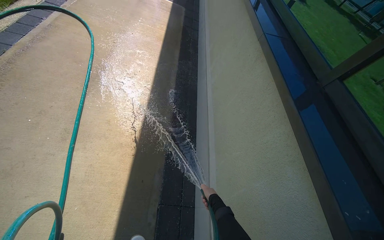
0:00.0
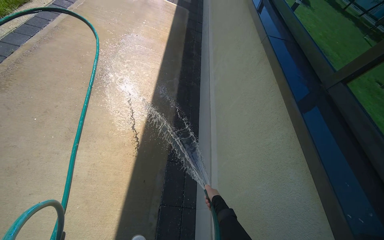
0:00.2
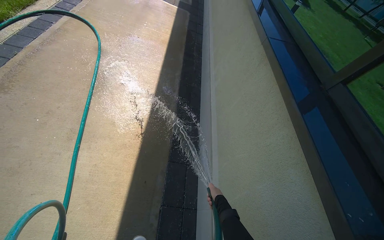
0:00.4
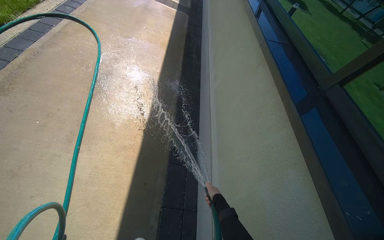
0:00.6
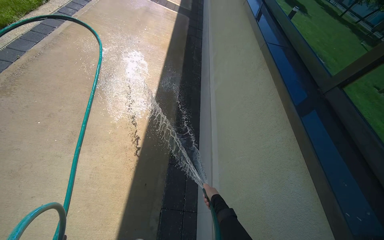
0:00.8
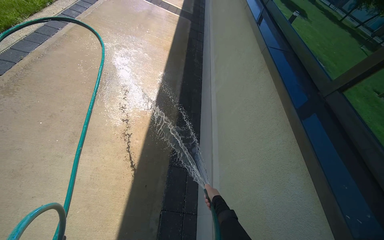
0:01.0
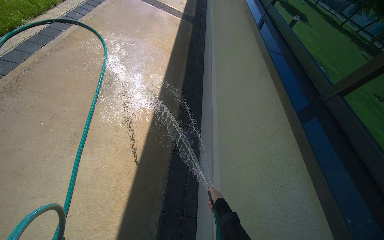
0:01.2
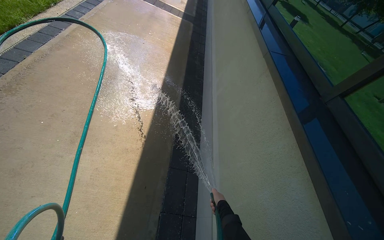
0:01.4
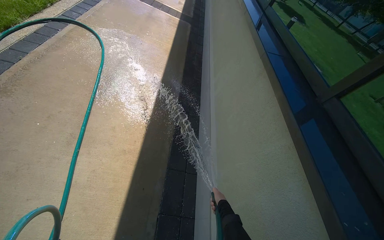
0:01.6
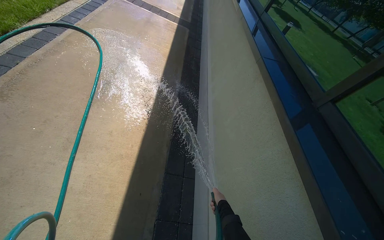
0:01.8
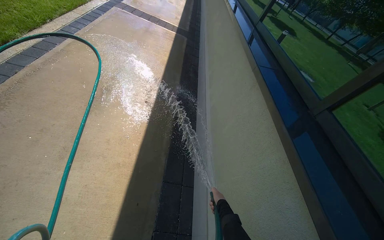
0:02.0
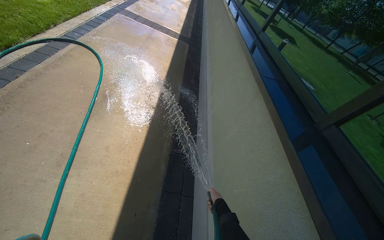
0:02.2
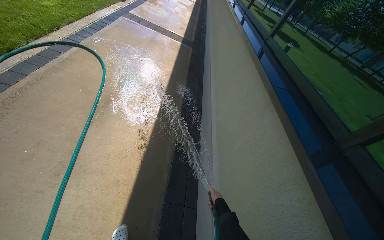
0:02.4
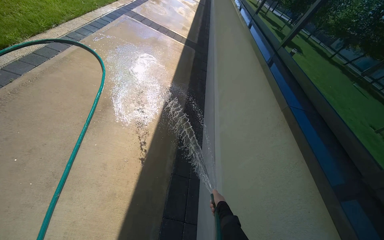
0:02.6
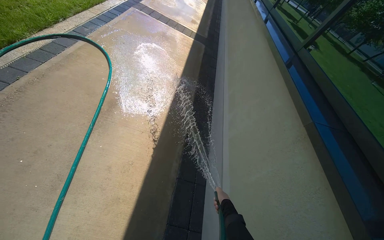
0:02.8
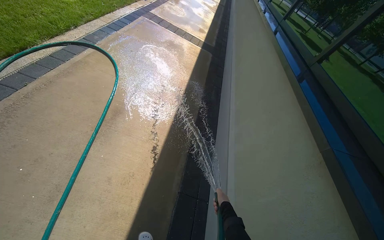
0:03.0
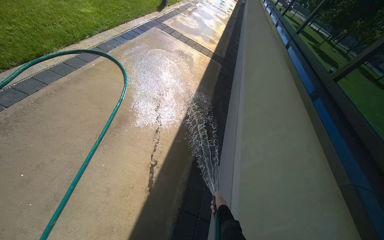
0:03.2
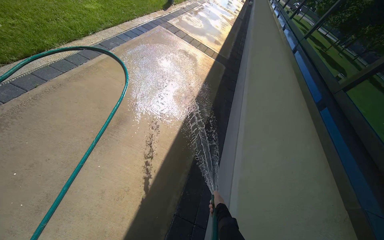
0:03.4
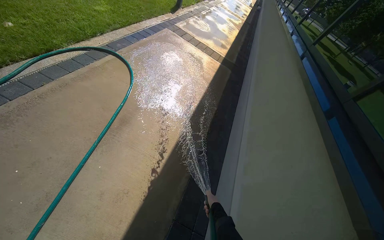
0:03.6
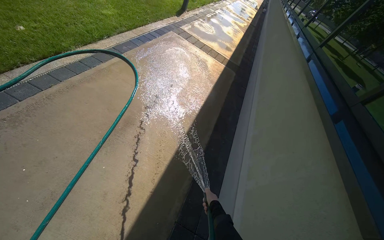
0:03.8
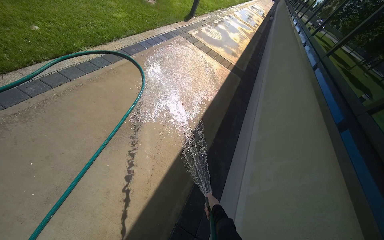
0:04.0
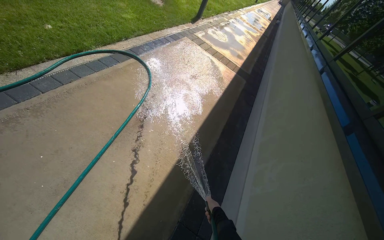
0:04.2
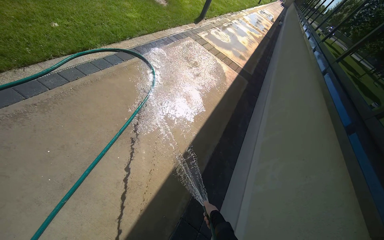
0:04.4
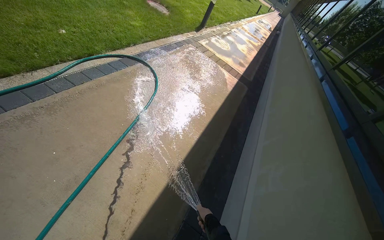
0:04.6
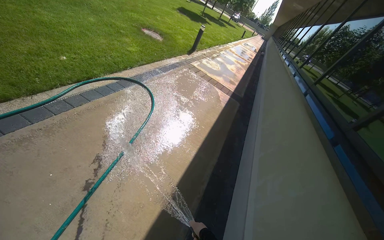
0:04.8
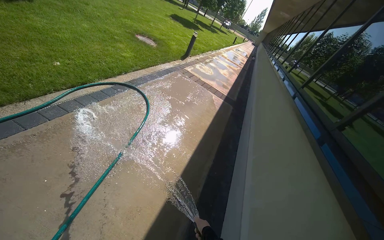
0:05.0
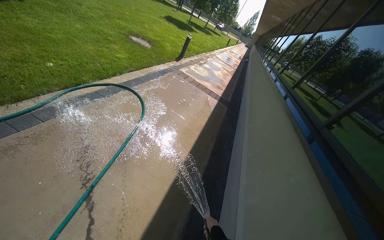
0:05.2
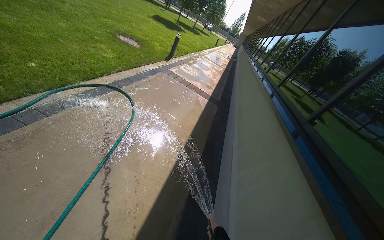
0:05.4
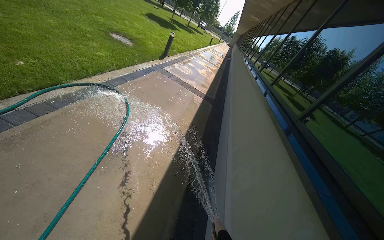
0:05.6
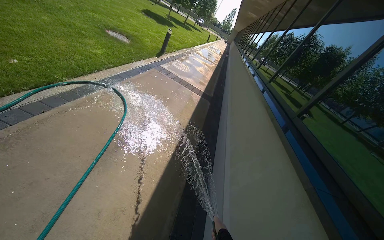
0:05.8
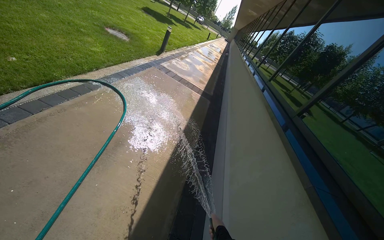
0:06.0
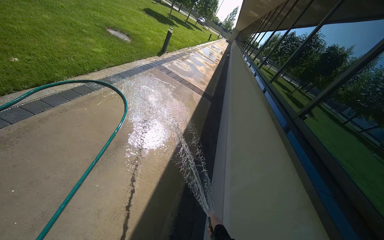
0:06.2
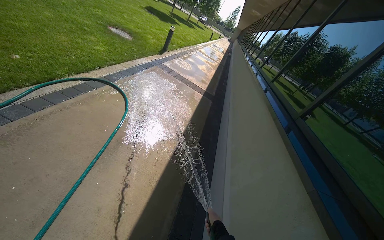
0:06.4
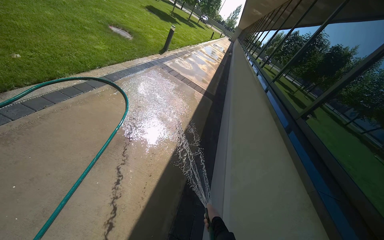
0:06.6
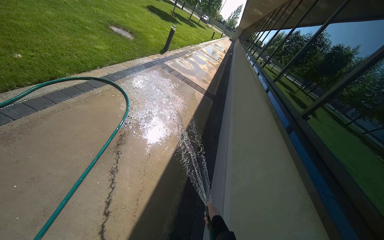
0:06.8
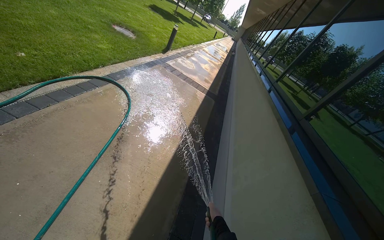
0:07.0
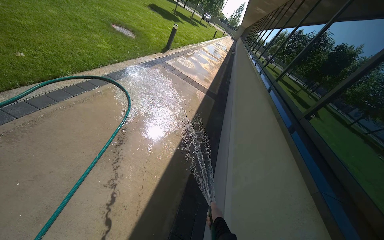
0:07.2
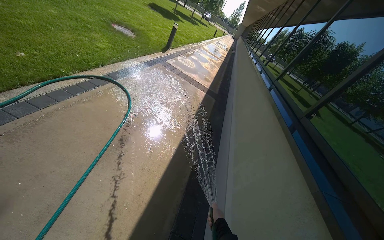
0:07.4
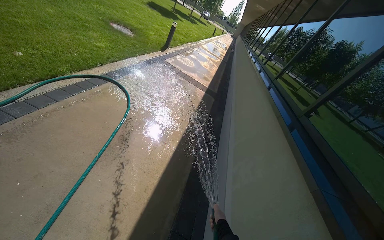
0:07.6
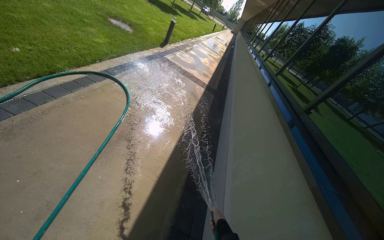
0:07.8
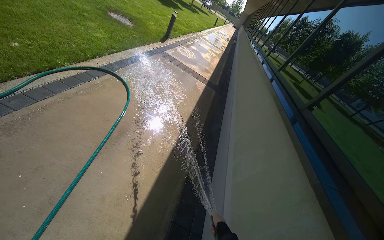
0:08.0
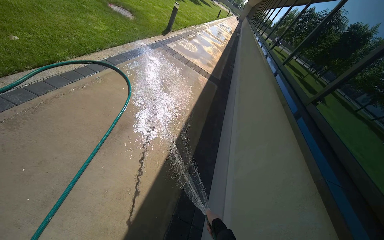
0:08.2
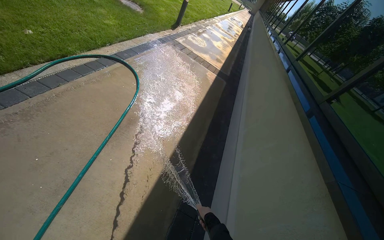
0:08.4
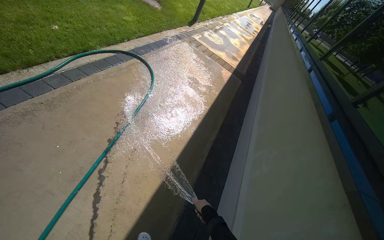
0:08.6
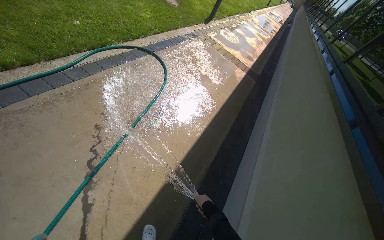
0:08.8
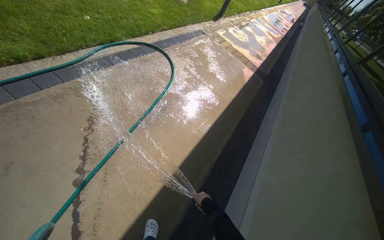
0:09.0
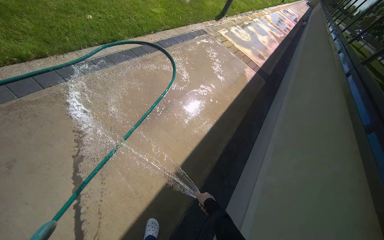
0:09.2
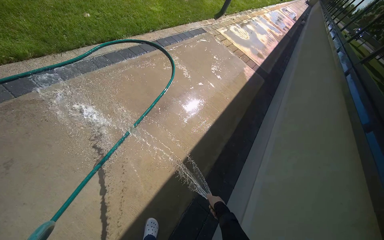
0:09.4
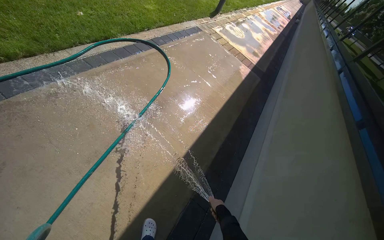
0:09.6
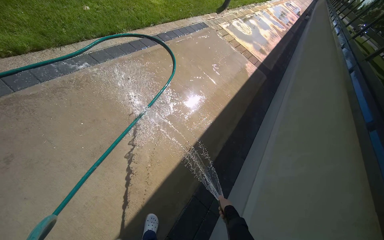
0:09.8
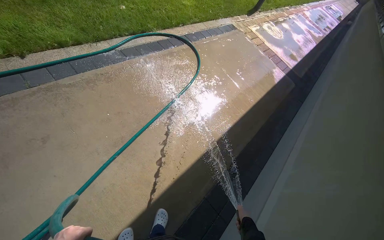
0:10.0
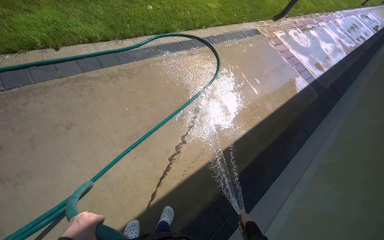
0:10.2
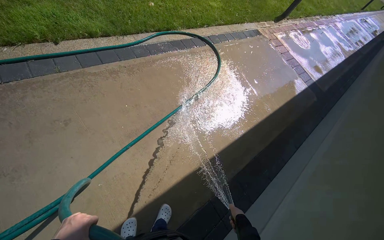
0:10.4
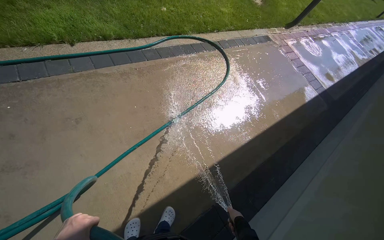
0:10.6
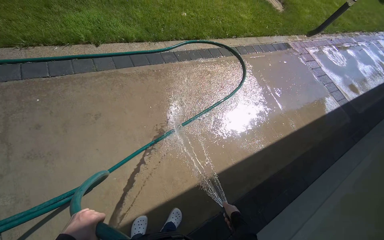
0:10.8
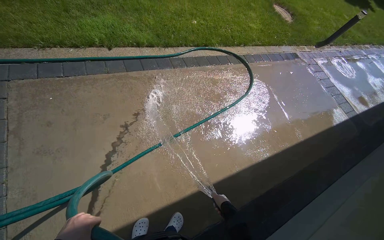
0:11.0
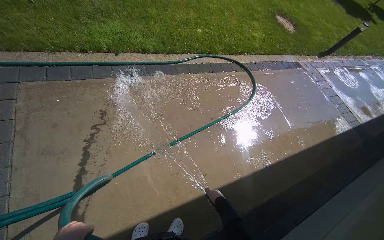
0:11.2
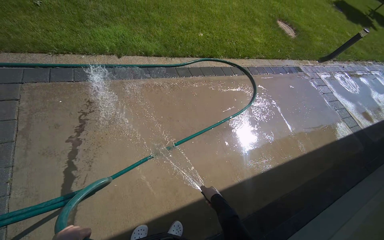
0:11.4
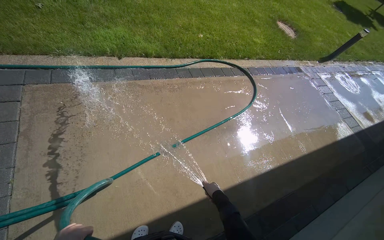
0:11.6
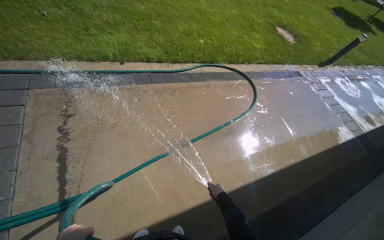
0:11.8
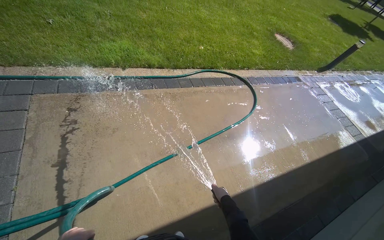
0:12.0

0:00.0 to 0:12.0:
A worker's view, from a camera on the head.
Job: sweeping floor.
The whole recording: Rinsing concrete ground. The worker sprays water from a hose onto the concrete ground and adjacent grass.
0:01.6 to 0:03.0: The camera travels some 50 cm.
0:07.6 to 0:09.0: The wearer looks some 15 degrees further to the left. The right hand travels to the left by roughly 15 cm.
0:09.0 to 0:10.4: The wearer looks approximately 20 degrees further to the left.
0:10.4 to 0:12.0: The right hand goes approximately 20 cm up the picture.

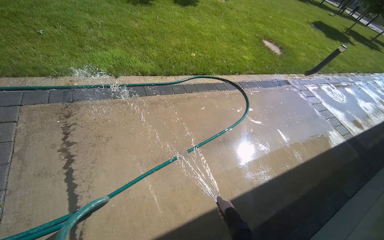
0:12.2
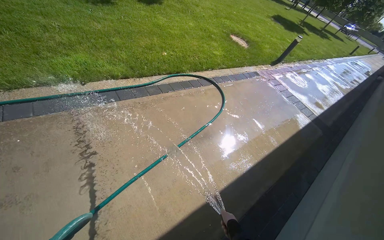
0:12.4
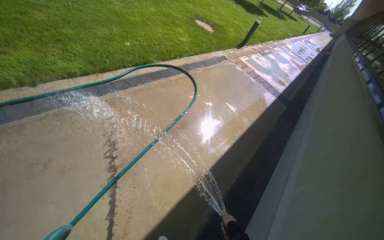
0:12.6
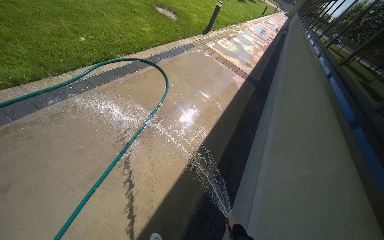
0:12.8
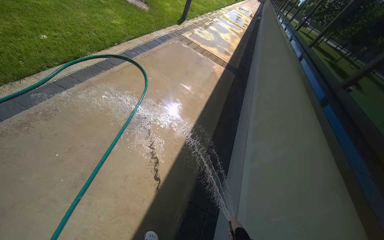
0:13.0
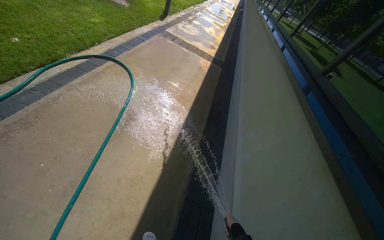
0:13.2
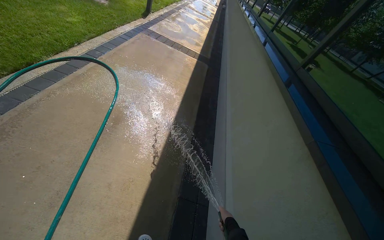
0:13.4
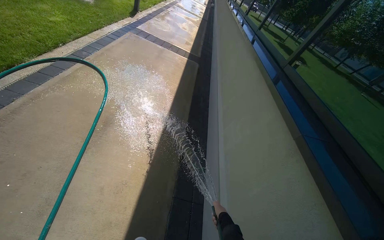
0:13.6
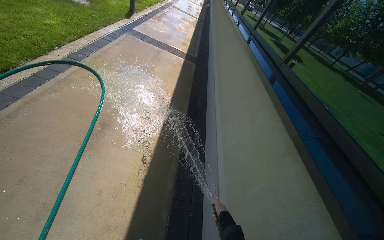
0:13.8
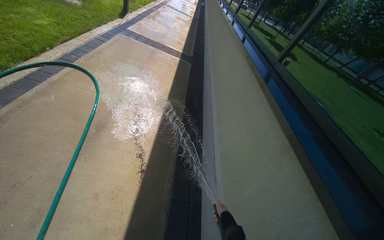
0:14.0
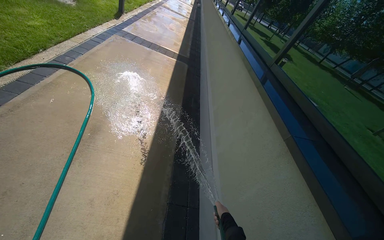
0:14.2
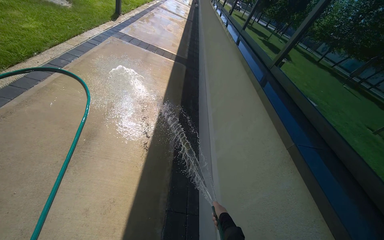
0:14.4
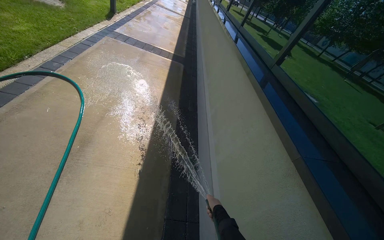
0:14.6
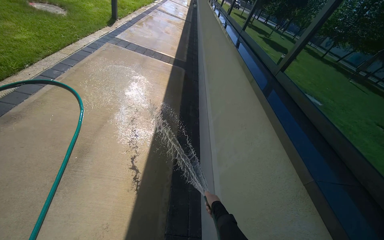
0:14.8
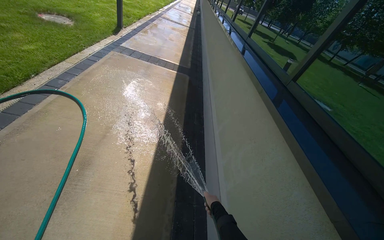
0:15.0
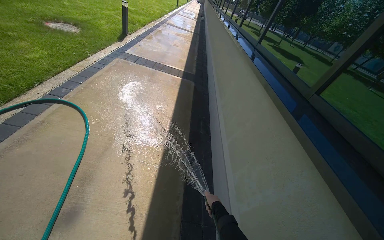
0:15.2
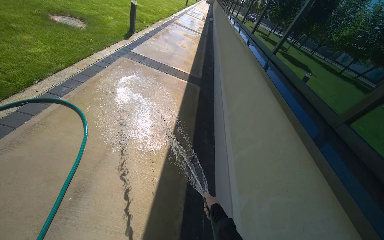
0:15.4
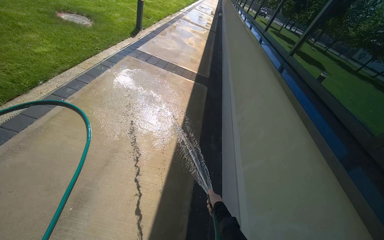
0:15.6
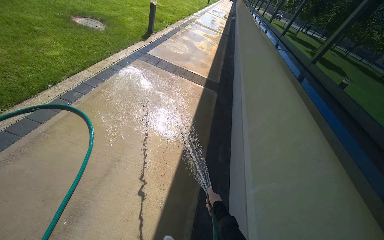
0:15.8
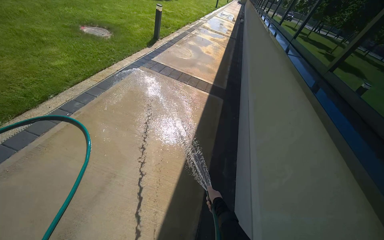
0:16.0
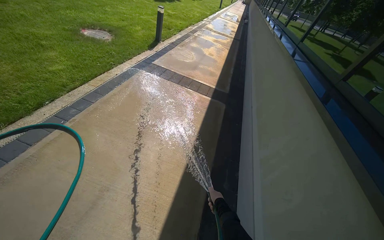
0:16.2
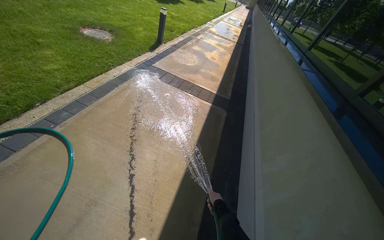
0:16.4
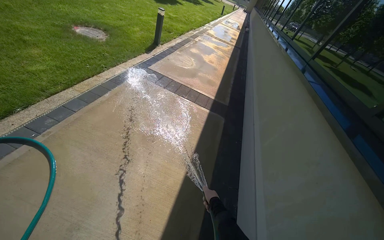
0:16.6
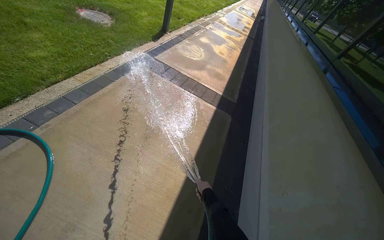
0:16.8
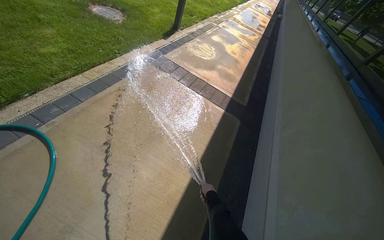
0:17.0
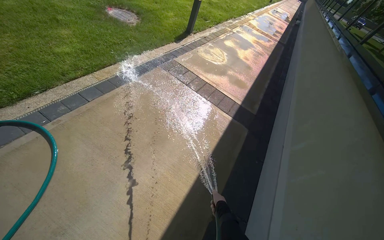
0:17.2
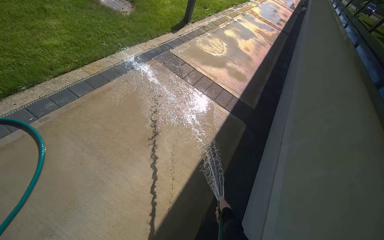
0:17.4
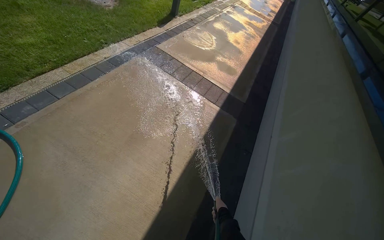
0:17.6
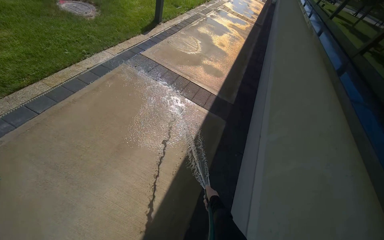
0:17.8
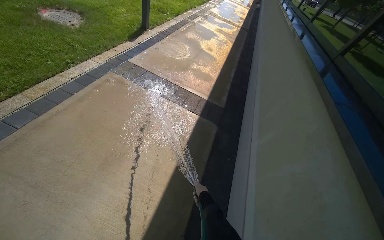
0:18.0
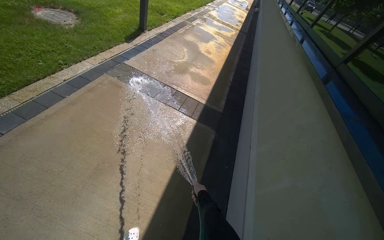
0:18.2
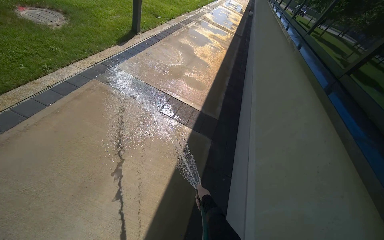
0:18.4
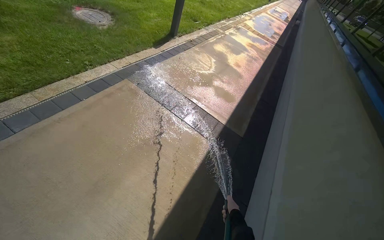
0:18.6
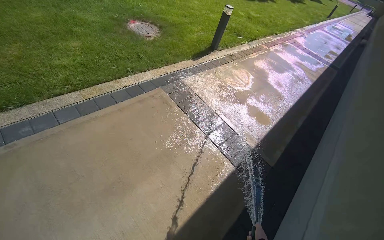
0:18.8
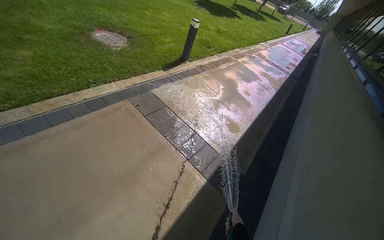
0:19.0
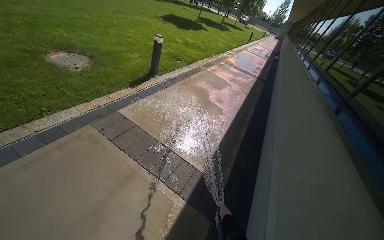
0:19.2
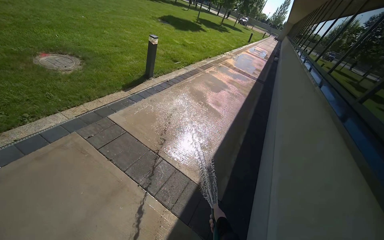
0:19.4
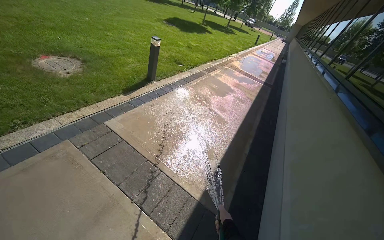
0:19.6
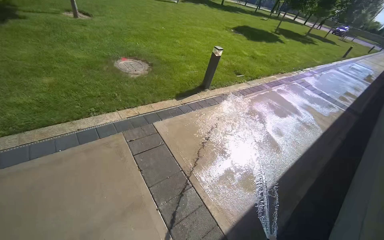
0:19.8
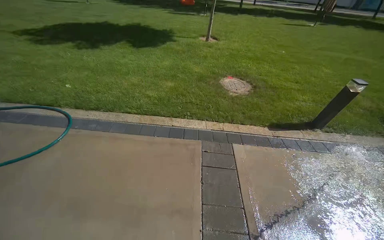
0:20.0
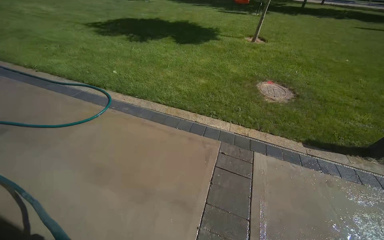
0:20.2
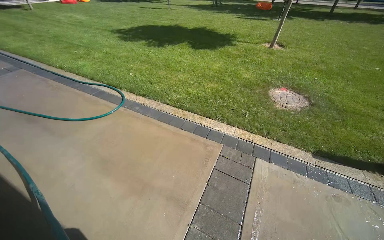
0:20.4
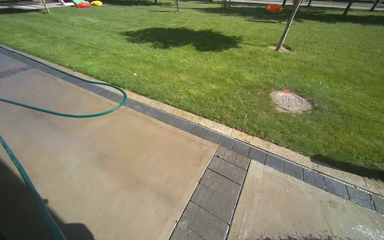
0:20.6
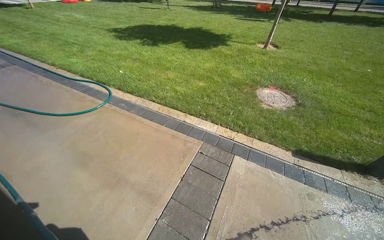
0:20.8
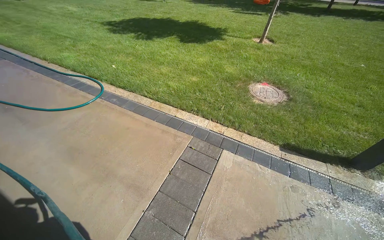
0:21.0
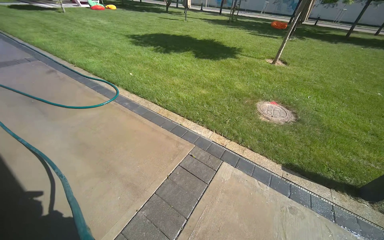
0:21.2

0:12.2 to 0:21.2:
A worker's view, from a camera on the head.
Job: sweeping floor.
The whole recording: Rinsing concrete ground. The worker sprays water from a hose onto the concrete ground and adjacent grass.
0:12.2 to 0:13.8: The head turns to the right by about 55 degrees. The view tips downward by roughly 10 degrees.
0:13.8 to 0:15.2: The camera is carried some 50 cm.
0:15.2 to 0:16.6: The wearer moves approximately 1 m.
0:16.6 to 0:18.2: The camera is carried approximately 70 cm.
0:18.2 to 0:19.8: The head travels approximately 1 m. The head turns to the left by approximately 25 degrees. The wearer looks roughly 15 degrees further upward.
0:19.8 to 0:21.2: The camera is carried some 80 cm. The head turns to the left by approximately 75 degrees. The camera pitches upward, by roughly 15 degrees.
